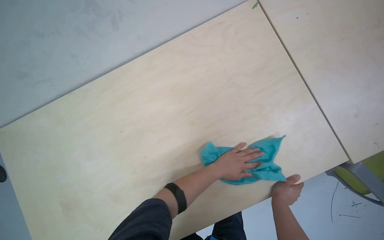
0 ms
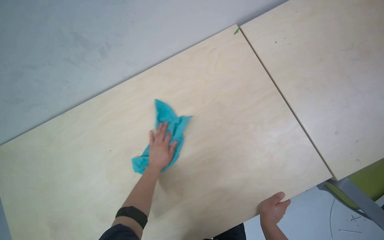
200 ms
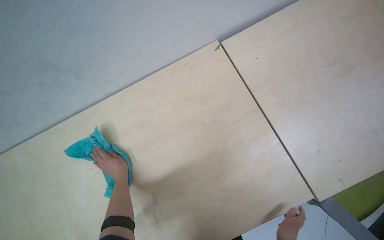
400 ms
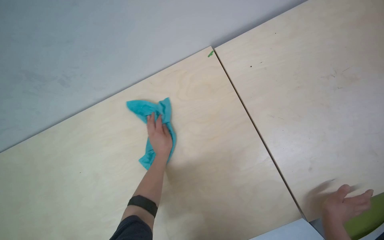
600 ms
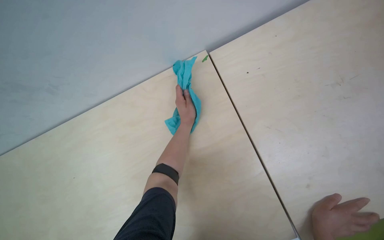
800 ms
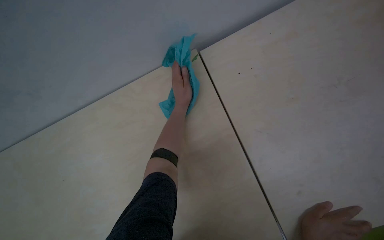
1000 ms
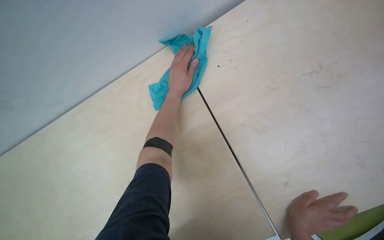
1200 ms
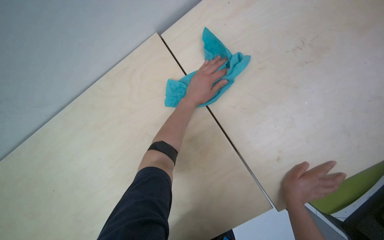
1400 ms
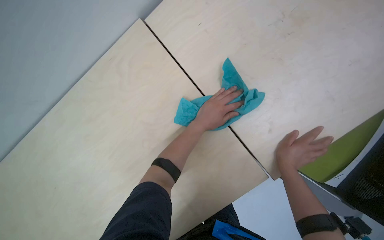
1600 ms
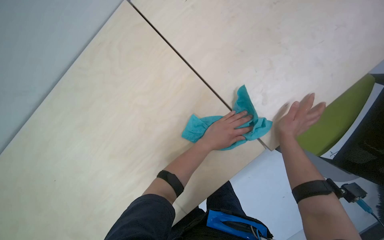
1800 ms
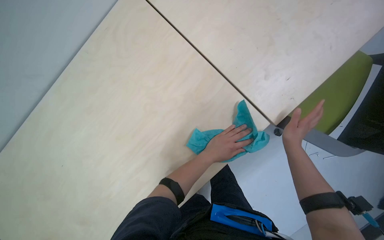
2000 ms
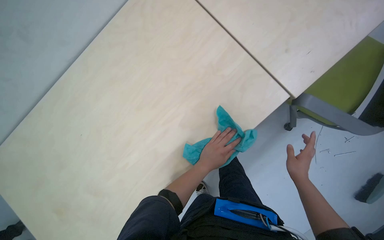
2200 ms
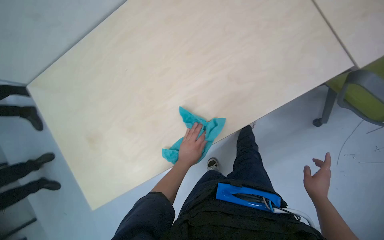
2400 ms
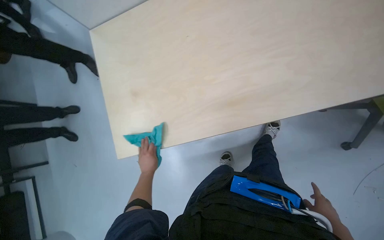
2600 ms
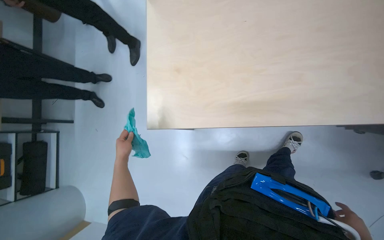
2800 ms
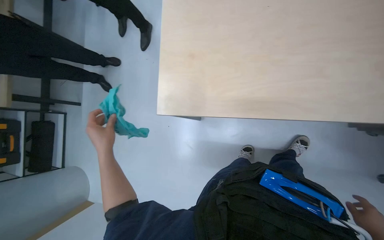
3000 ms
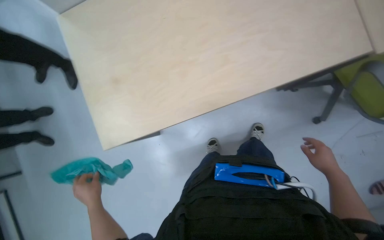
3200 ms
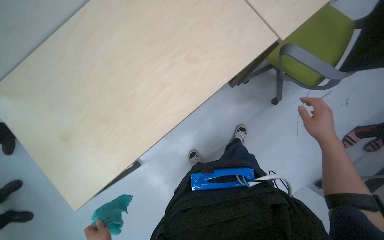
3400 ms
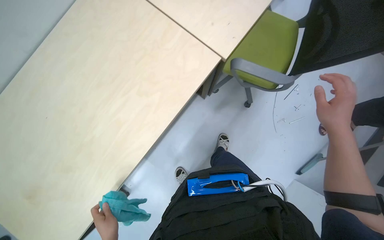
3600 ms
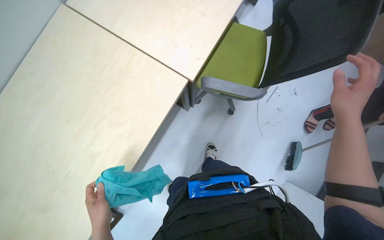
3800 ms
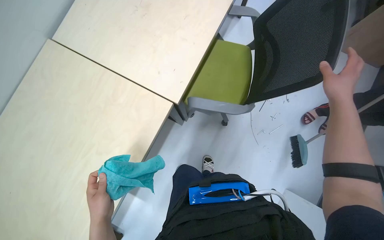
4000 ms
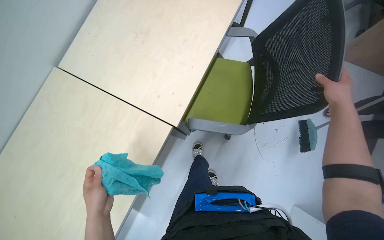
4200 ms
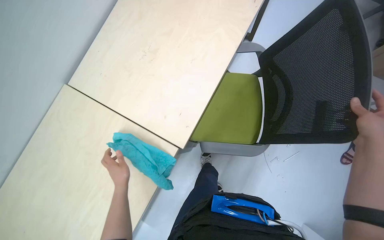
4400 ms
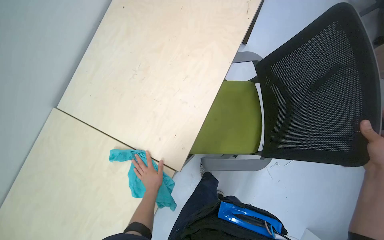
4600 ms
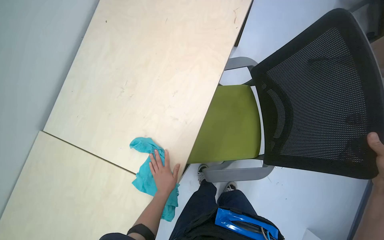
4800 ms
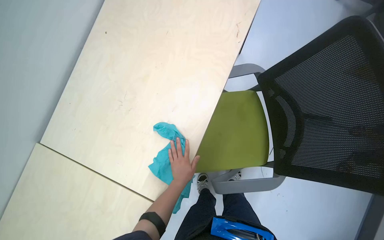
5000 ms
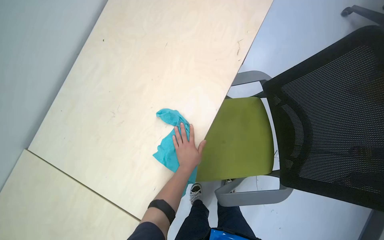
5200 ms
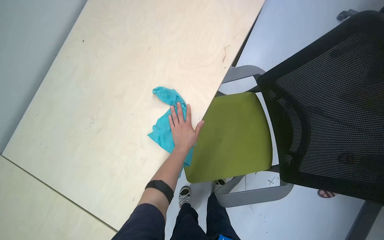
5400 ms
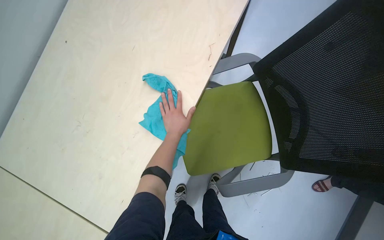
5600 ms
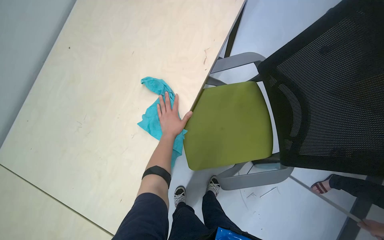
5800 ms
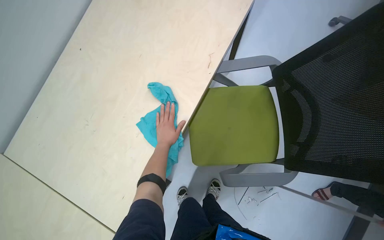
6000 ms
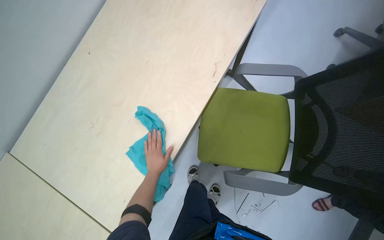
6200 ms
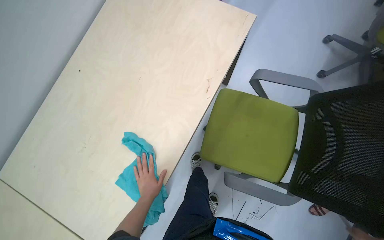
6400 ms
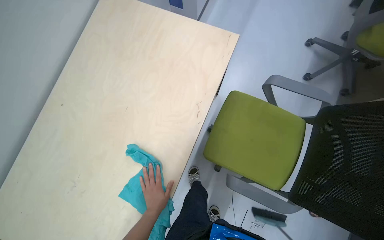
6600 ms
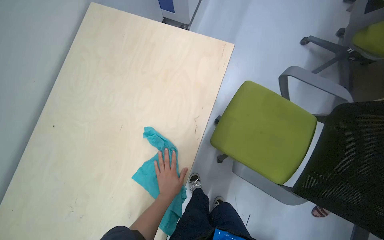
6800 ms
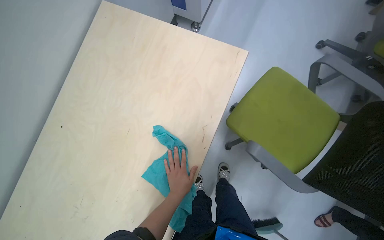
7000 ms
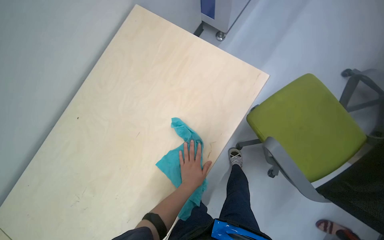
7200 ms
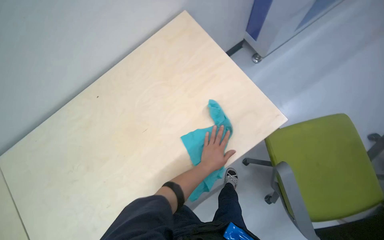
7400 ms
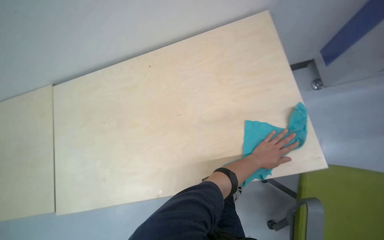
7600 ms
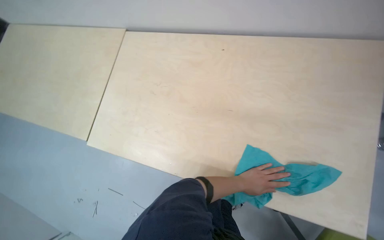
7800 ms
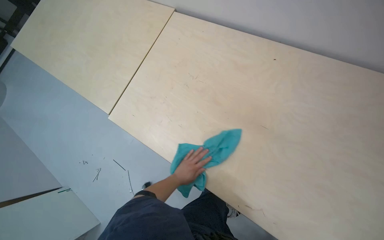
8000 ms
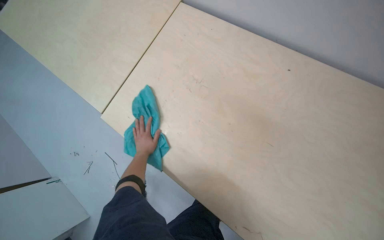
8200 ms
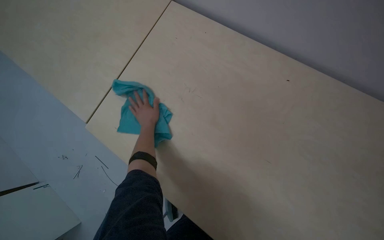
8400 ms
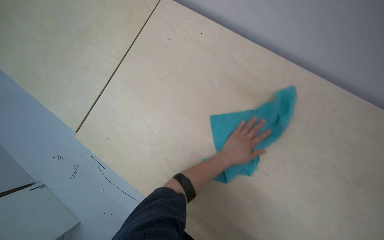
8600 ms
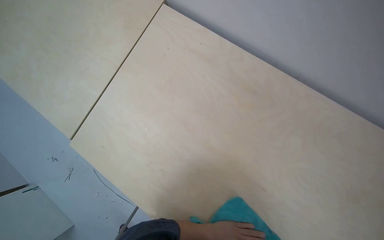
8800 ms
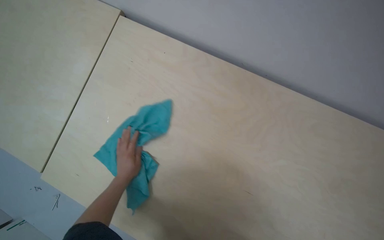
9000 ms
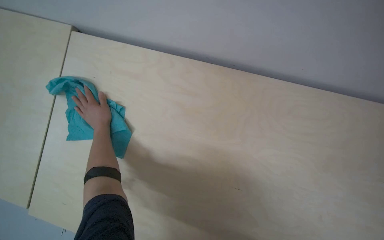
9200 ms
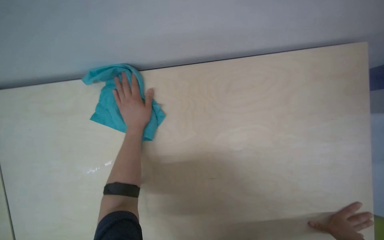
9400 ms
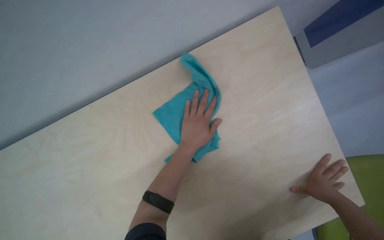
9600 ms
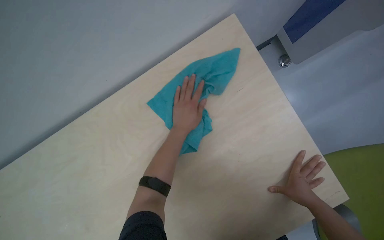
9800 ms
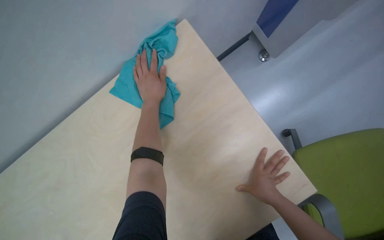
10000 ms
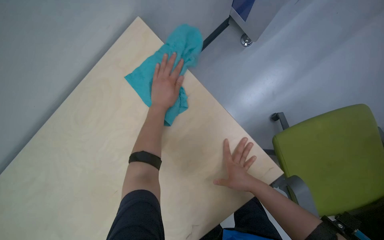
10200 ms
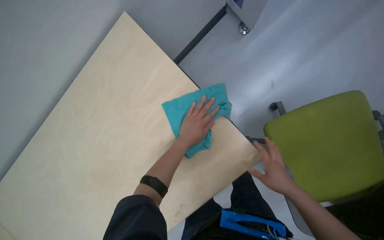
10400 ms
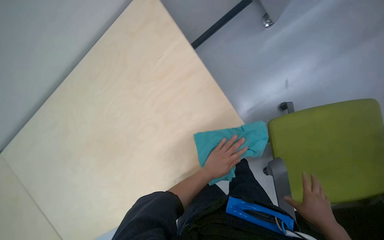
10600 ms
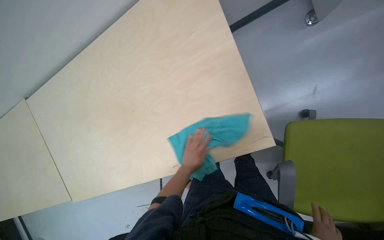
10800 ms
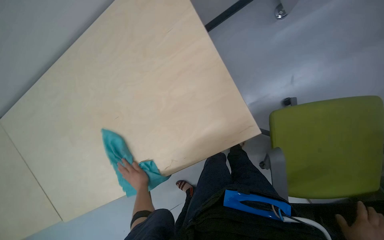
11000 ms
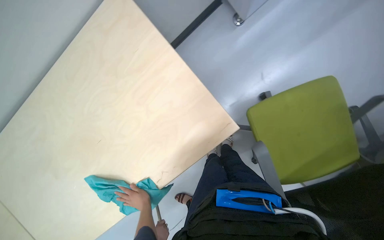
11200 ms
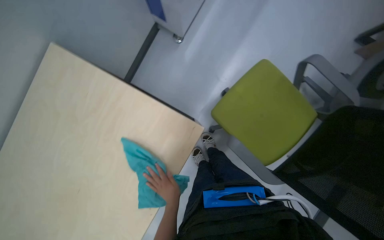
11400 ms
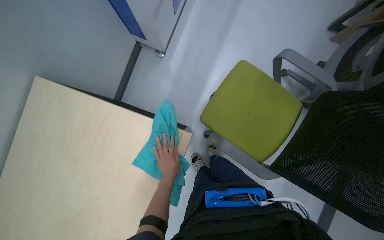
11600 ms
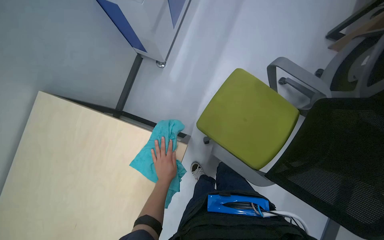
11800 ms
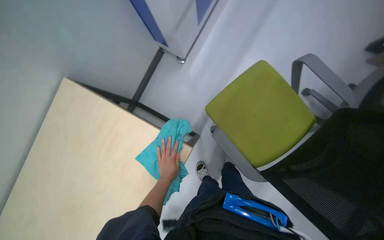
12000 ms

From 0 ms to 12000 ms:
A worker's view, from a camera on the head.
Job: wiping surfaces.
The whole recording: Wiping surfaces with a cloth. The worker wipes various surfaces on the desk, including a laptop, mouse, and the tabletop, using a cloth.
From 1600 ms to 3000 ms: The head turns to the left by roughly 35 degrees.
From 3000 ms to 4400 ms: The camera is carried approximately 40 cm. The wearer looks approximately 55 degrees further to the right. The wearer looks about 20 degrees further upward.
From 4400 ms to 6000 ms: The left hand is displaced farther from the camera by some 20 cm.
From 6000 ms to 7600 ms: The wearer looks some 55 degrees further to the left.
From 9000 ms to 10400 ms: The view pans to the right by about 35 degrees. The scene rotates clockwise by roughly 40 degrees.

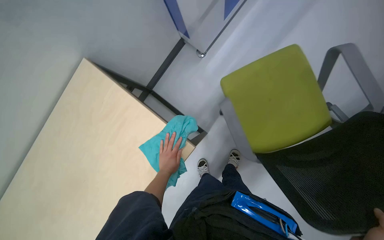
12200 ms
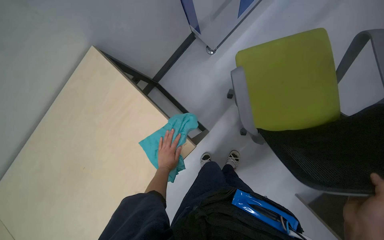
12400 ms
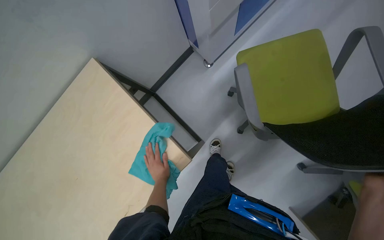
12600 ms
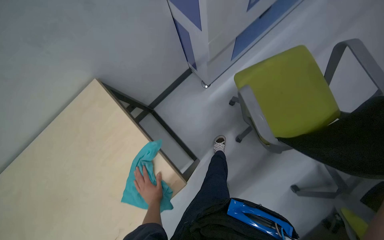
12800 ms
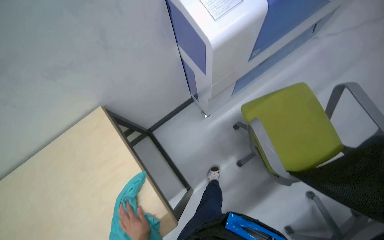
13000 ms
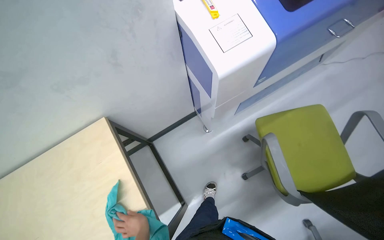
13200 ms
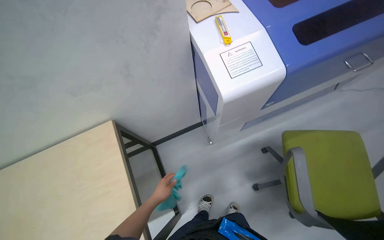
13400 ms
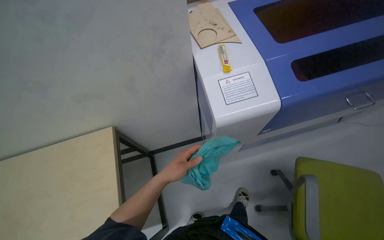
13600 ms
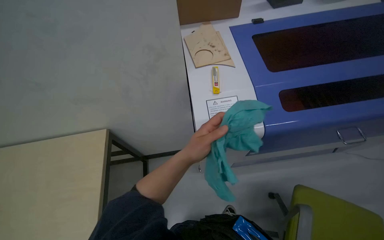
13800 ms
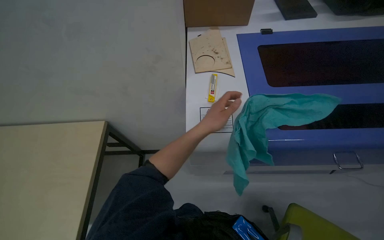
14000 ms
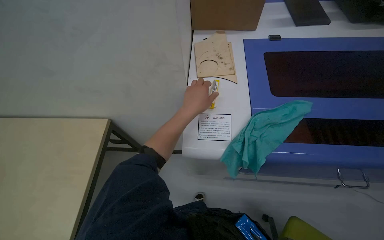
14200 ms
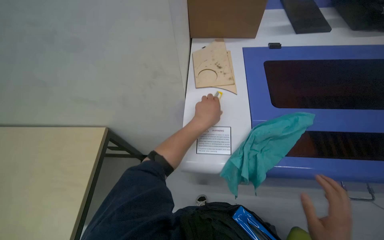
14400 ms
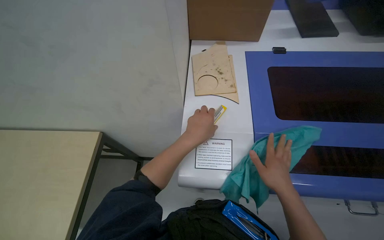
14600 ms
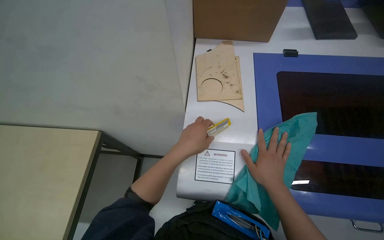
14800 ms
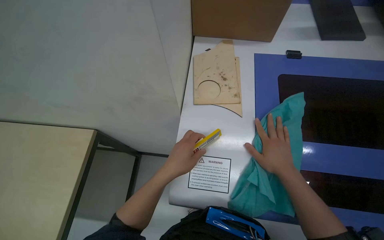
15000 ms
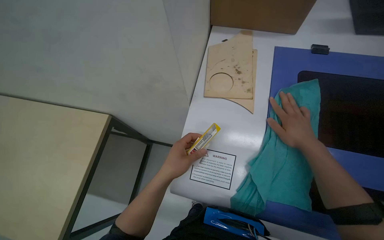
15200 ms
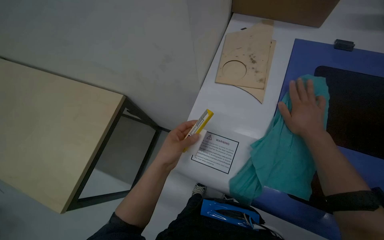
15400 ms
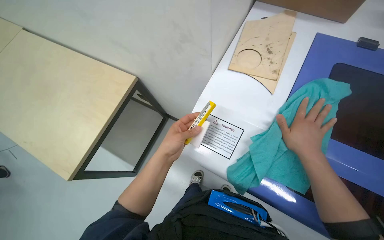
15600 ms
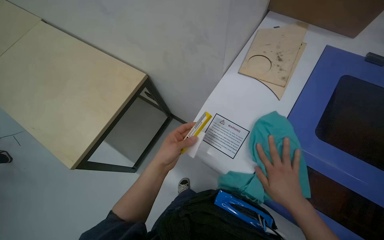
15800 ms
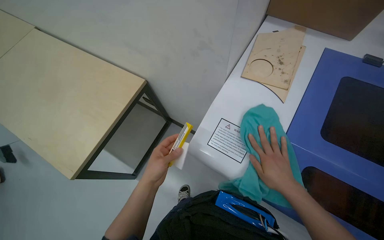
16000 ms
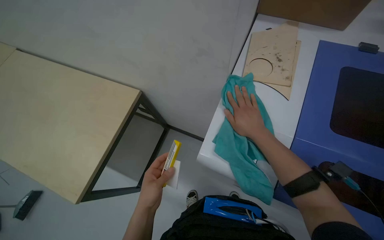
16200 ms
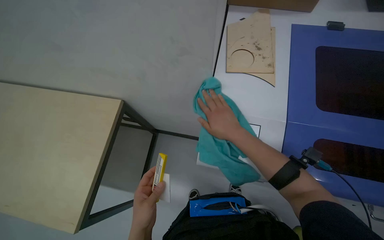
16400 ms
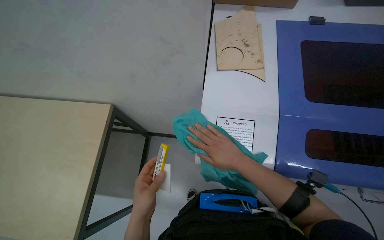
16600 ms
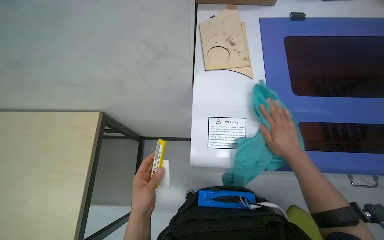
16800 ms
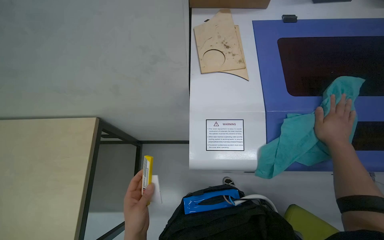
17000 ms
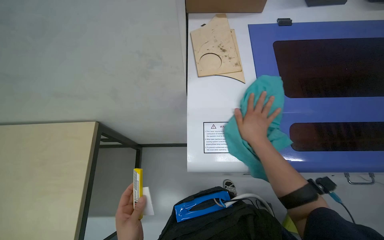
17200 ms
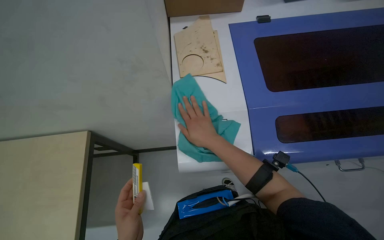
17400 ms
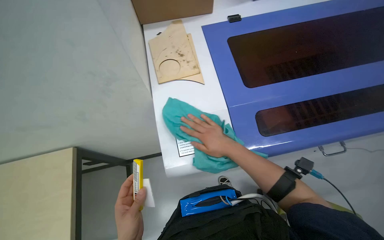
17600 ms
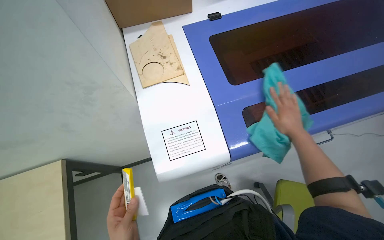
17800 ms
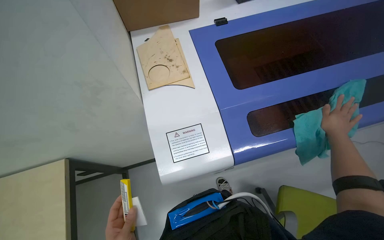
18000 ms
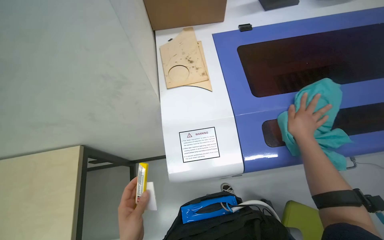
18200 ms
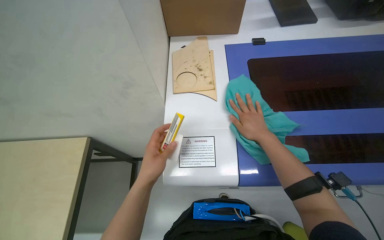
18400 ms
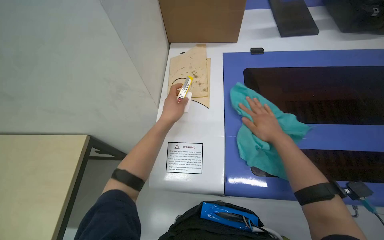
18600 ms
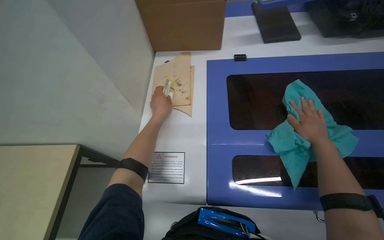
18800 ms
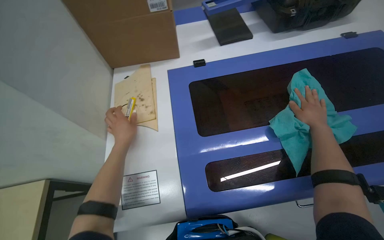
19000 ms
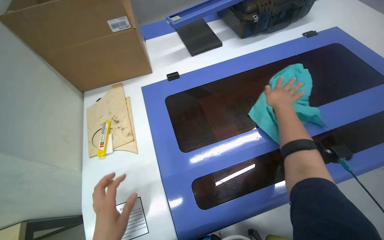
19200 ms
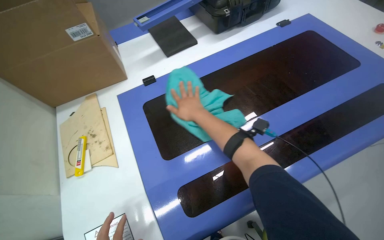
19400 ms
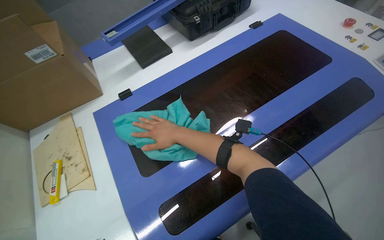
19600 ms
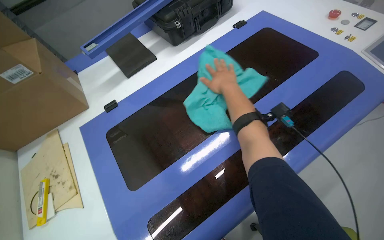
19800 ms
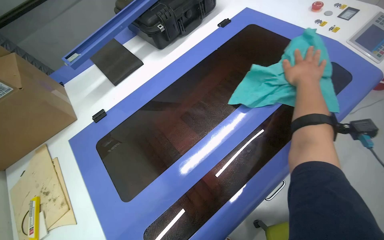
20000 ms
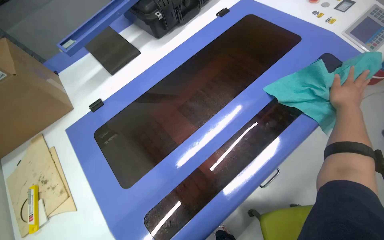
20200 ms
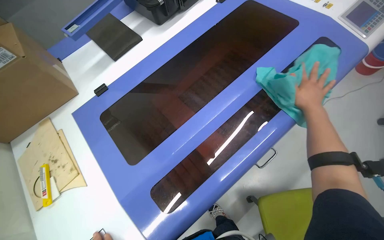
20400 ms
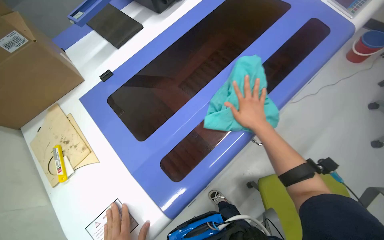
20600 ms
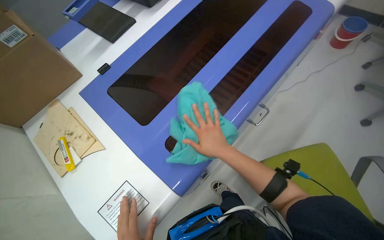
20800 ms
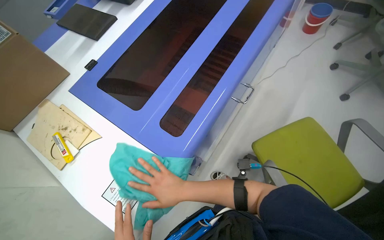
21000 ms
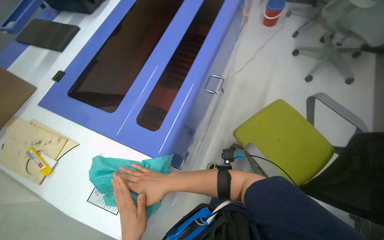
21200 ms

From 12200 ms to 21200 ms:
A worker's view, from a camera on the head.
Job: wiping surfaces.
The whole recording: Wiping surfaces with a cloth. The worker wipes various surfaces on the desk, including a laptop, mouse, and the tabletop, using a cloth.
From 12200 ms to 13800 ms: The view tips upward by roughly 25 degrees. The scene rotates clockwise by some 40 degrees.
From 13800 ms to 15200 ms: The head rotates approximately 20 degrees to the left.
From 15200 ms to 16600 ms: The left hand moves to the left and down the picture, roughly 25 cm, while the right hand swings up and down the picture, about 15 cm each way, with 2 reversals.
From 18200 ms to 19800 ms: The head travels about 40 cm. The scene rotates counterclockwise by roughly 25 degrees.
From 19800 ms to 21200 ms: The wearer's head swings roughly 30 degrees to the right. The right hand is displaced down the picture by about 60 cm.
